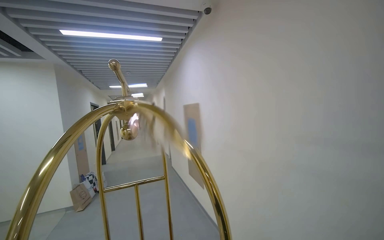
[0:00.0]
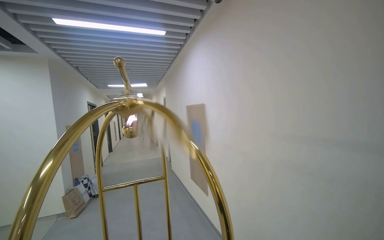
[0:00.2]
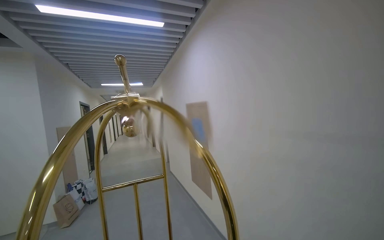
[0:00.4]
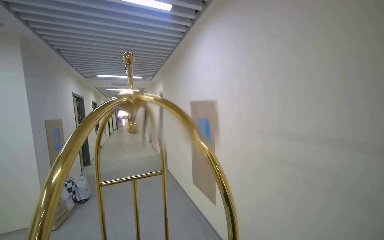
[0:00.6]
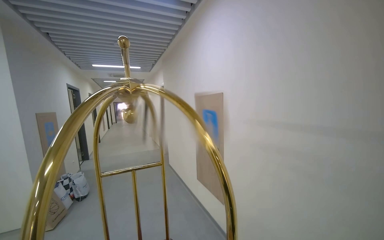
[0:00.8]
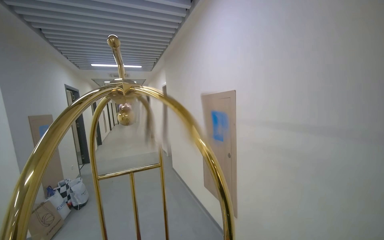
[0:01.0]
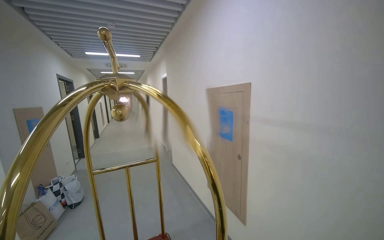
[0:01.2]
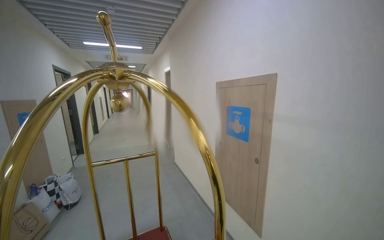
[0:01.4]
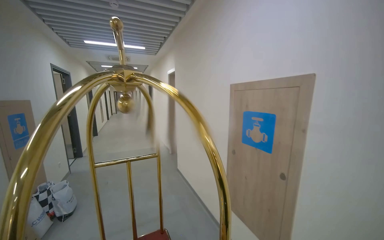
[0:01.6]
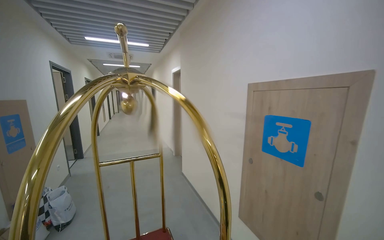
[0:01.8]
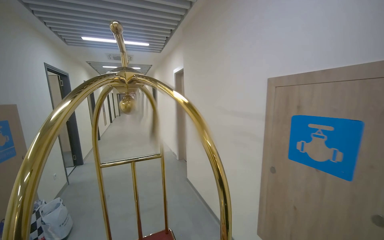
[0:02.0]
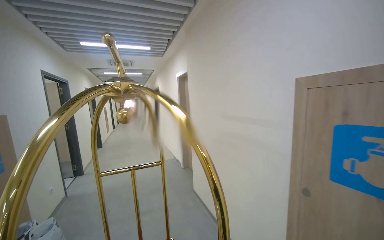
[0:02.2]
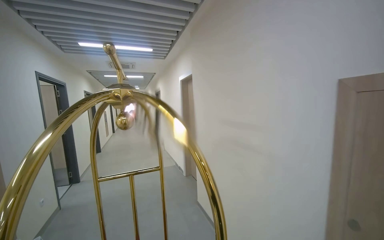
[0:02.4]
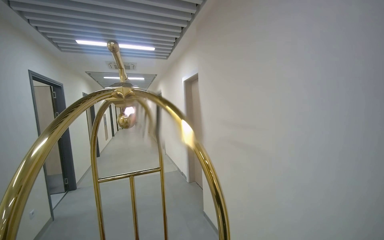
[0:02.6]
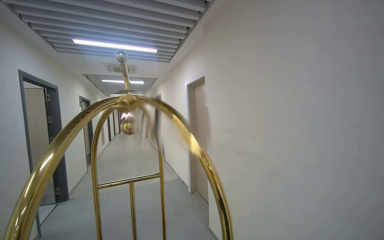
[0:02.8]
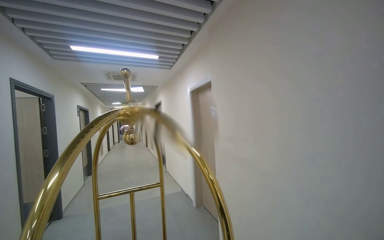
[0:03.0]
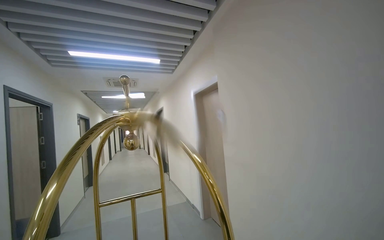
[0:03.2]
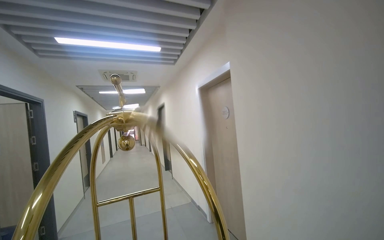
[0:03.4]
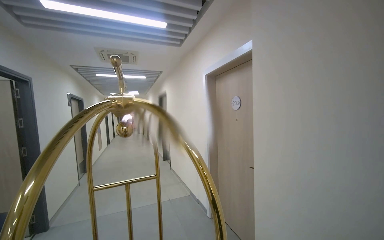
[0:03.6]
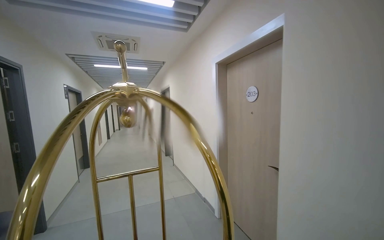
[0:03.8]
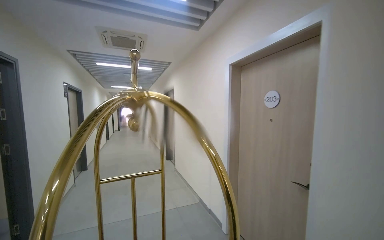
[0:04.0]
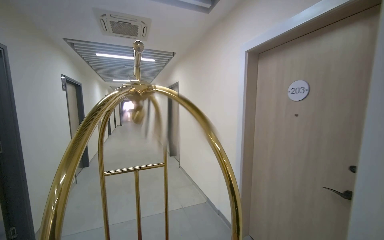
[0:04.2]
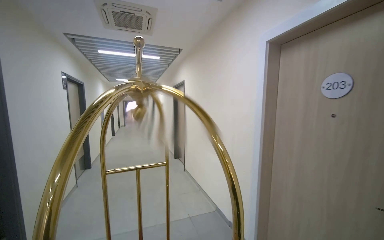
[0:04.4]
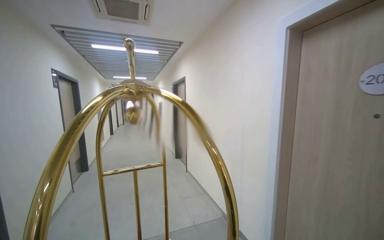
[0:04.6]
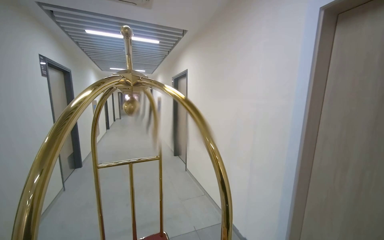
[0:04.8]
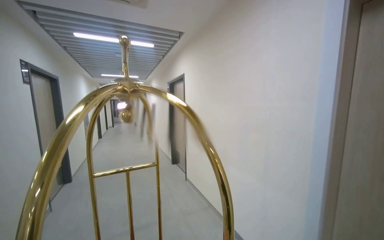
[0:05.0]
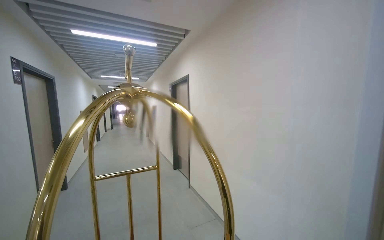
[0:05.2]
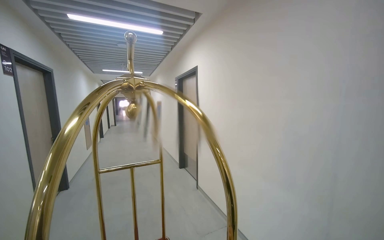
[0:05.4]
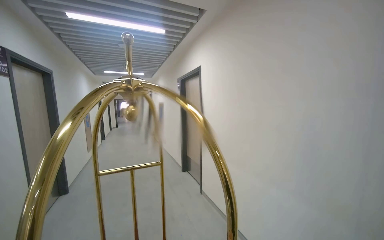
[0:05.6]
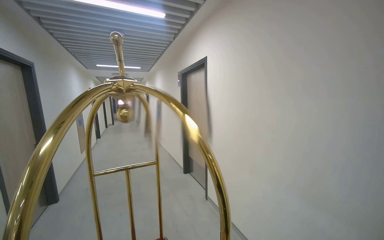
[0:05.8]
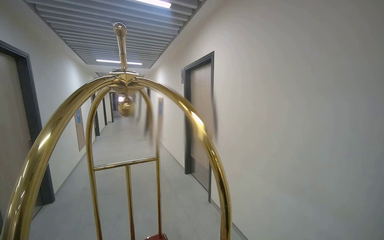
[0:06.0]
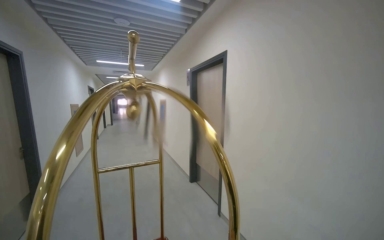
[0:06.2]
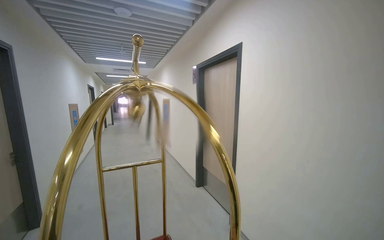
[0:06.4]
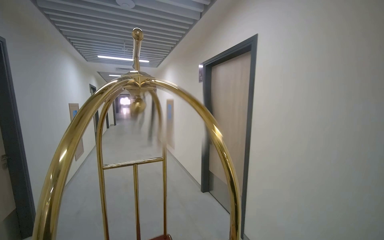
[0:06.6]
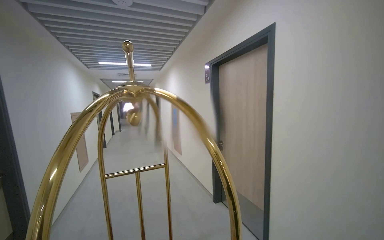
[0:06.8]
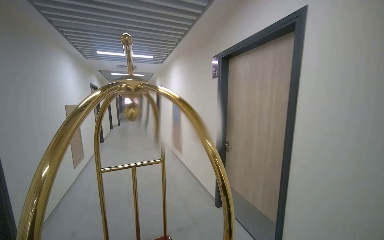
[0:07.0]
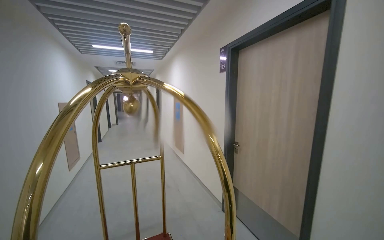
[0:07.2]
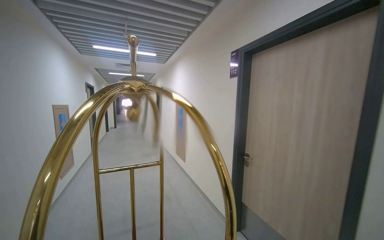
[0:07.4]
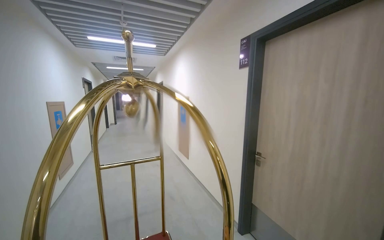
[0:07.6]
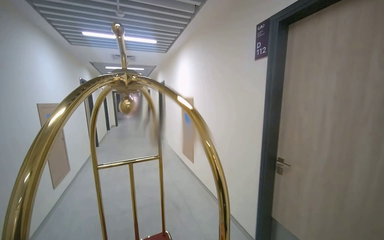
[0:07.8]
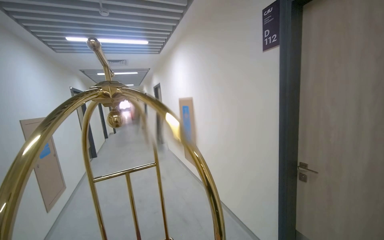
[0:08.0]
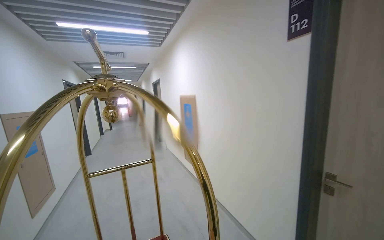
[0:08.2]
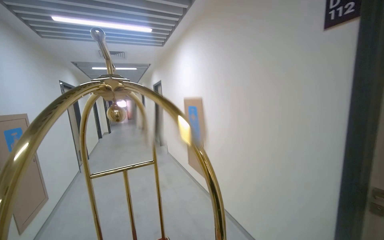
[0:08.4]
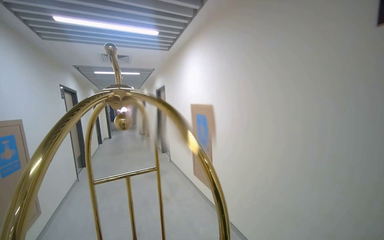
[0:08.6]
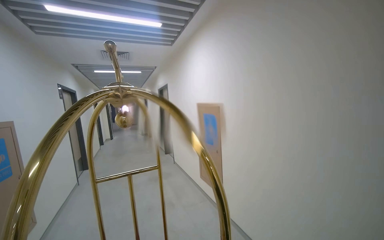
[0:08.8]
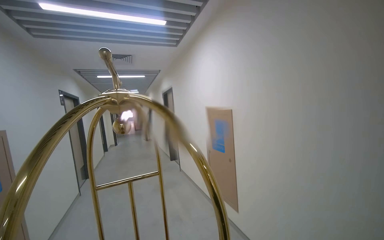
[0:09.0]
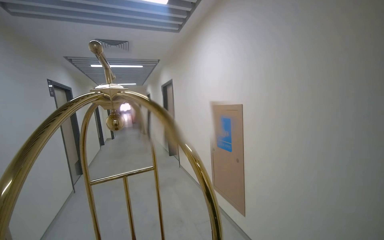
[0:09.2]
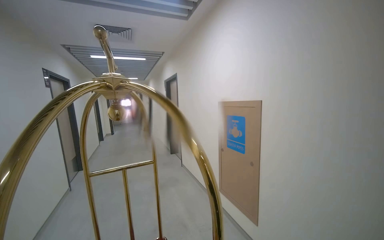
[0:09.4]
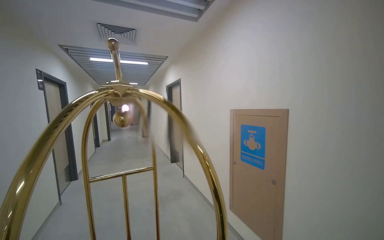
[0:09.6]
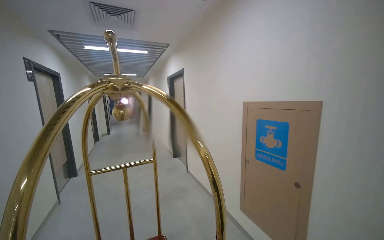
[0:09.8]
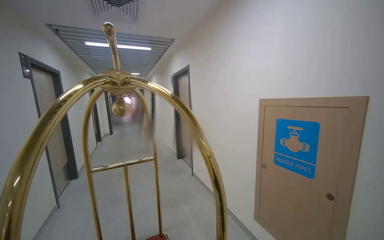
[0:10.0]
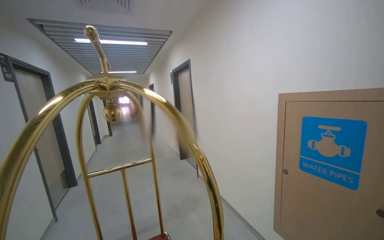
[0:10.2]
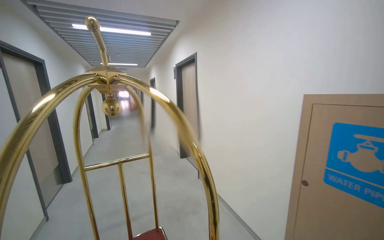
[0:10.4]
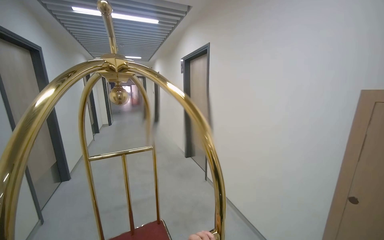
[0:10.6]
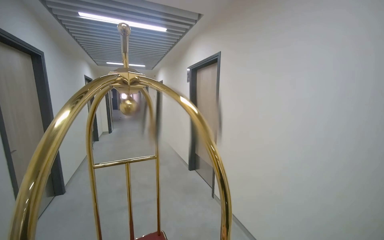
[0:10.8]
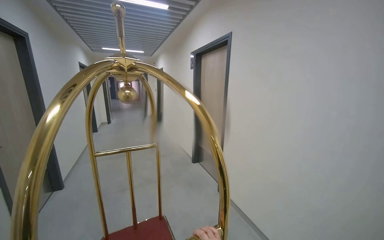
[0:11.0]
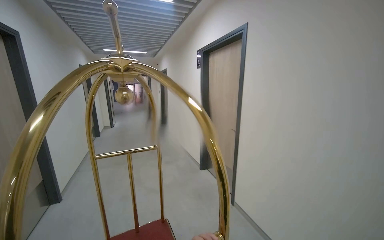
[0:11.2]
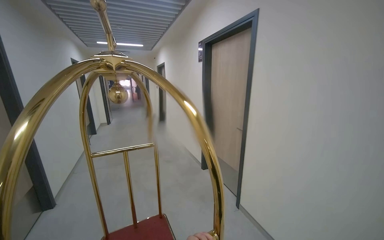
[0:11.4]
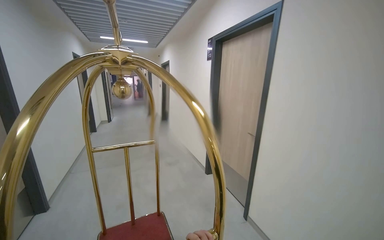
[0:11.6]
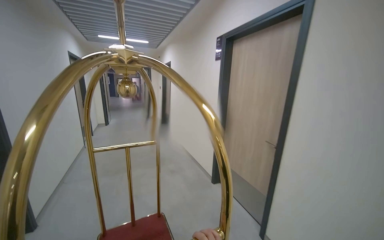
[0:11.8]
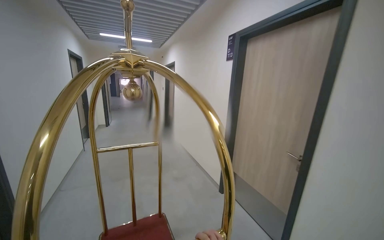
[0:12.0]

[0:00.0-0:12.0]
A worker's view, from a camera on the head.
Job: organizing items.
The whole recording: Pushing empty luggage cart. The worker pushes an empty luggage cart down the hallway.
0.0 to 1.6 s: The camera is carried some 1.5 m.
1.6 to 3.0 s: The wearer moves some 1.5 m.
3.0 to 4.4 s: The head travels some 1.5 m.
4.4 to 6.0 s: The camera travels some 1.5 m.
7.6 to 9.0 s: The camera travels approximately 1.5 m.
9.0 to 10.4 s: The camera travels roughly 1.5 m.
10.4 to 12.0 s: The head travels roughly 1 m.

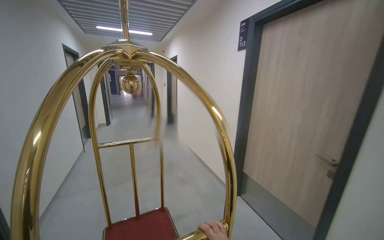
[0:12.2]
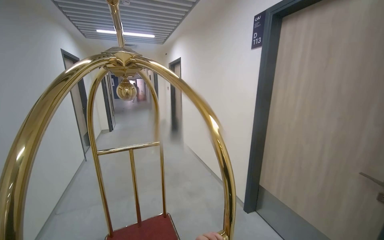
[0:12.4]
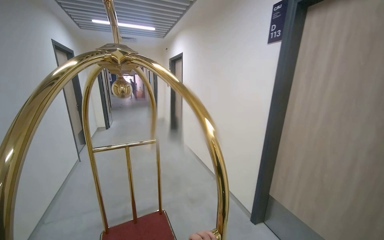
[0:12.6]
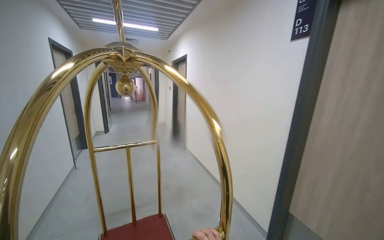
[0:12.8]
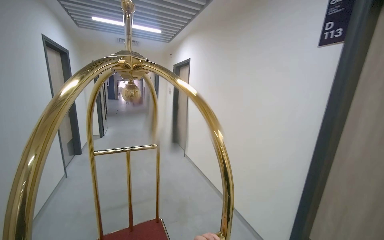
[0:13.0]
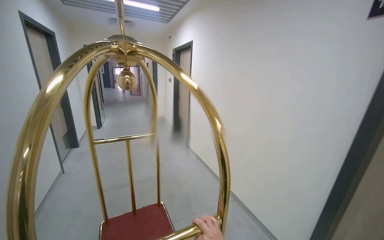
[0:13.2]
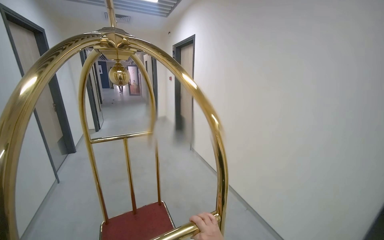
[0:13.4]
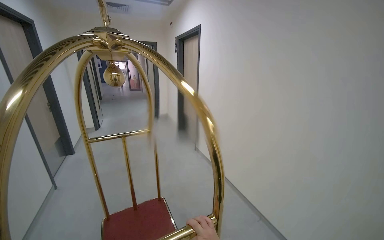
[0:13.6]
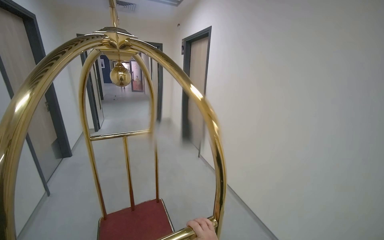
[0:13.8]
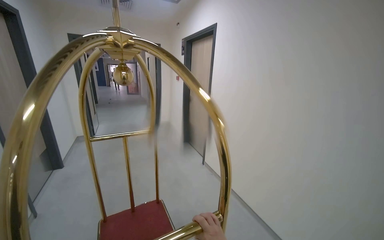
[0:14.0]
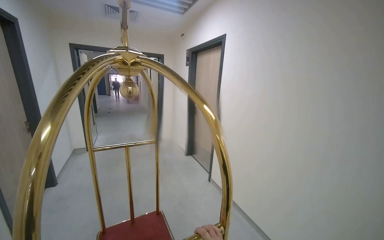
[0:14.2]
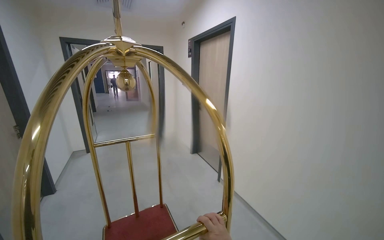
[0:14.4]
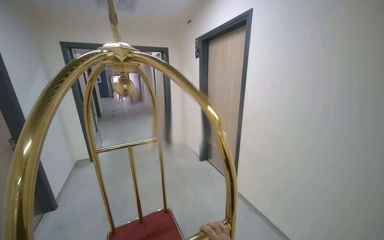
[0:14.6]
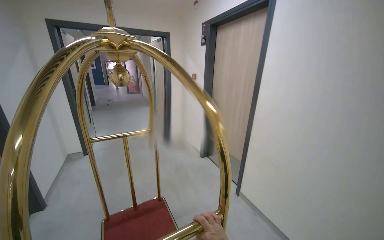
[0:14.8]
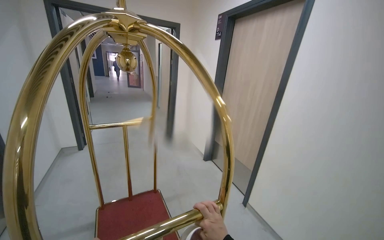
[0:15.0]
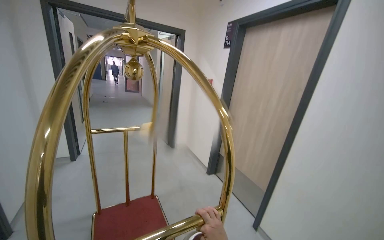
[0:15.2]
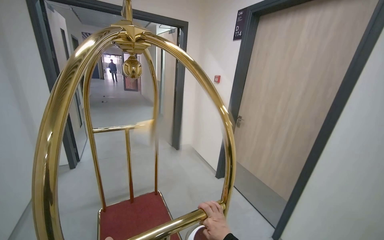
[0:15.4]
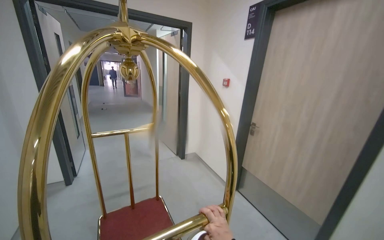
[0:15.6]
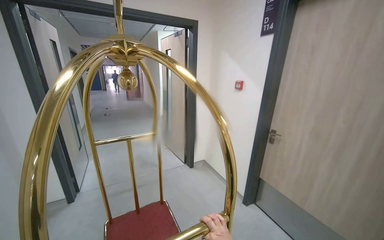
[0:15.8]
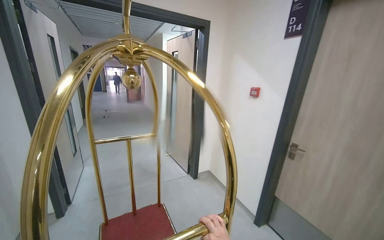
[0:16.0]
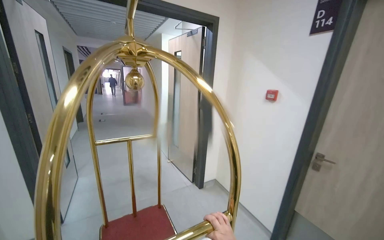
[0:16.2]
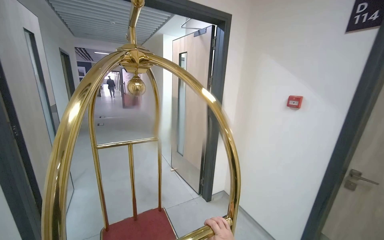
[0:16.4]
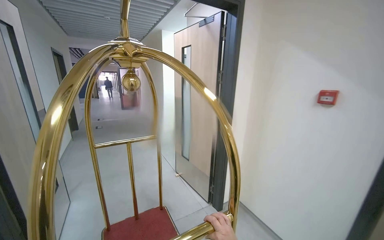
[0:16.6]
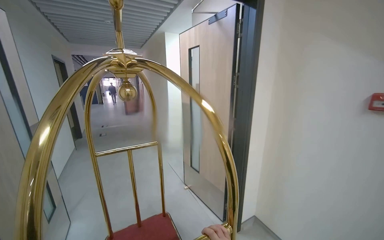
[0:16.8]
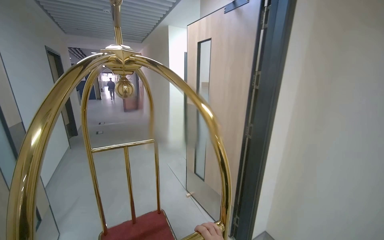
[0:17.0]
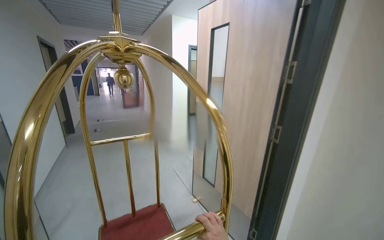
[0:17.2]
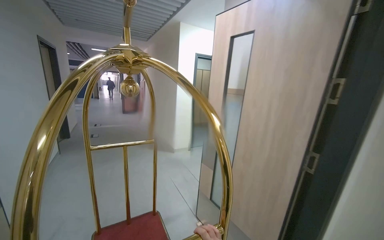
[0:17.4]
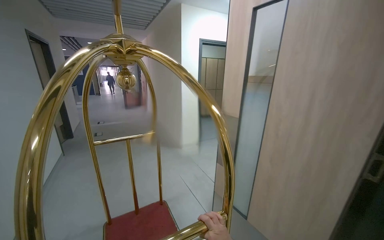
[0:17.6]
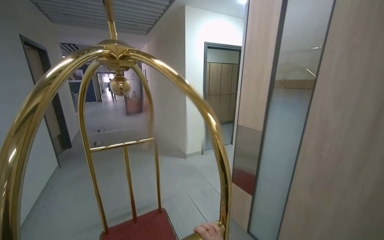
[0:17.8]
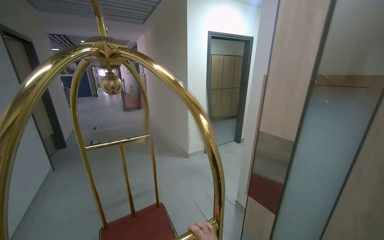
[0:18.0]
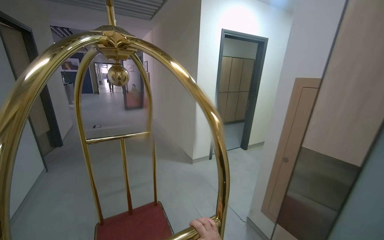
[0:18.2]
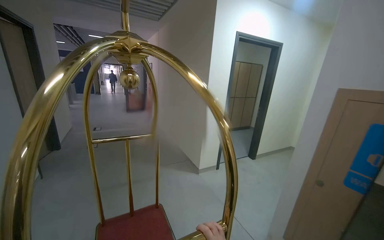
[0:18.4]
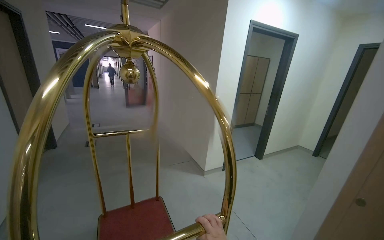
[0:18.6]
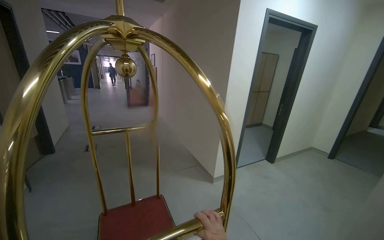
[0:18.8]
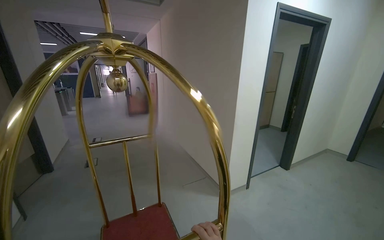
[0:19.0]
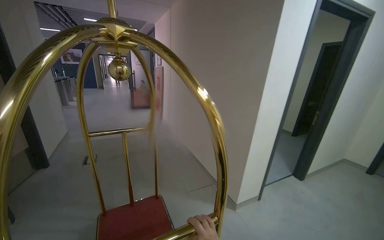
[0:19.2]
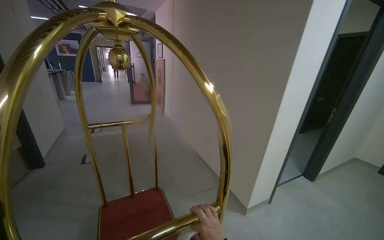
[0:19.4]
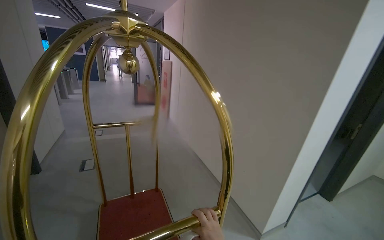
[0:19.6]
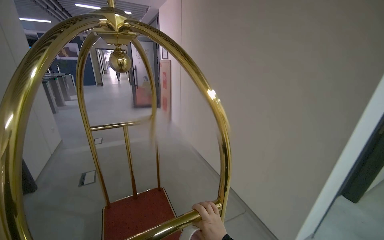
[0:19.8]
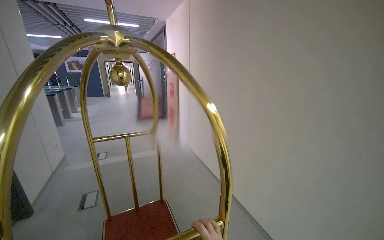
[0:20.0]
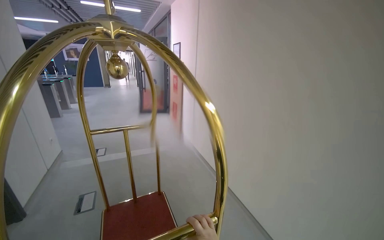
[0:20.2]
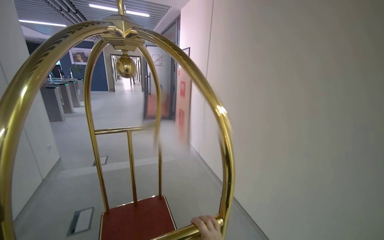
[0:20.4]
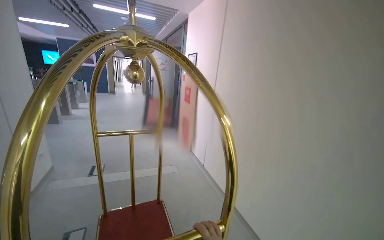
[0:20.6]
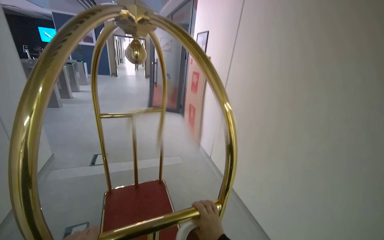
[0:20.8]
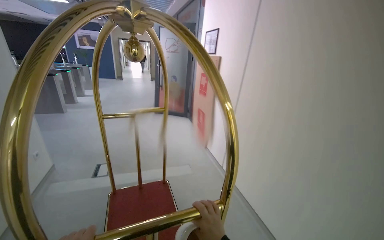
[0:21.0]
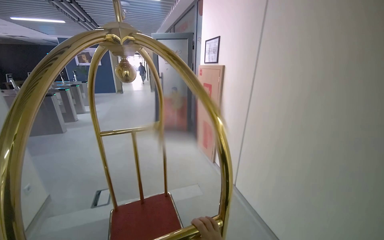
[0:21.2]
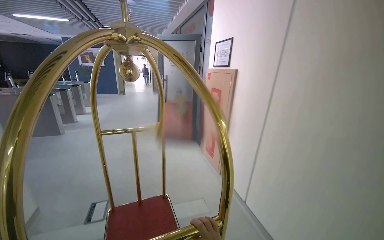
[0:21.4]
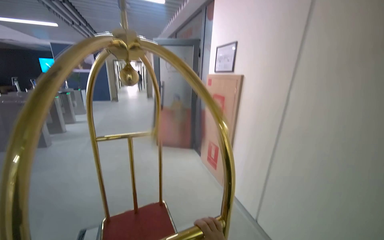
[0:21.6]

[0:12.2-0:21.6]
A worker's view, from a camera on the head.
Job: organizing items.
The whole recording: Pushing empty luggage cart. The worker pushes an empty luggage cart down the hallway.
15.4 to 17.0 s: The camera is carried roughly 2 m.
17.0 to 18.4 s: The camera travels about 1 m.
18.4 to 20.0 s: The wearer moves roughly 1.5 m.
